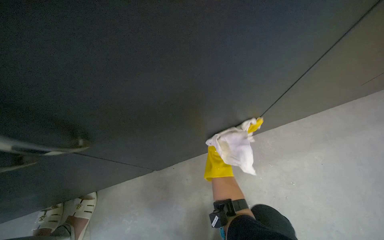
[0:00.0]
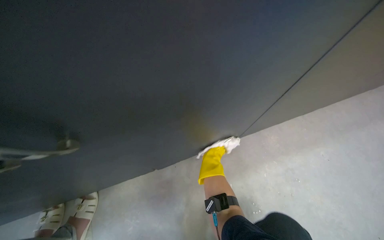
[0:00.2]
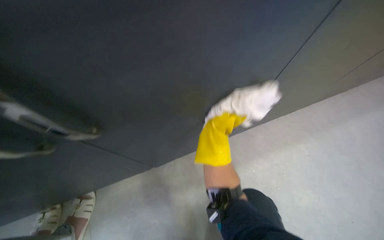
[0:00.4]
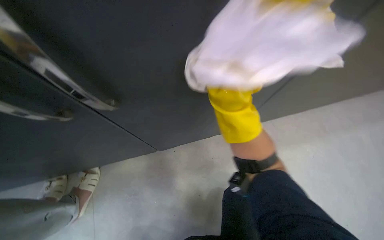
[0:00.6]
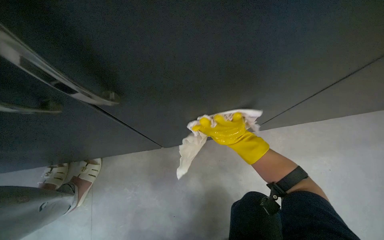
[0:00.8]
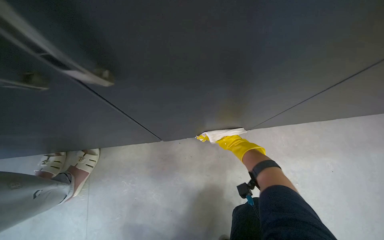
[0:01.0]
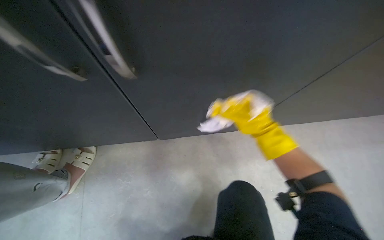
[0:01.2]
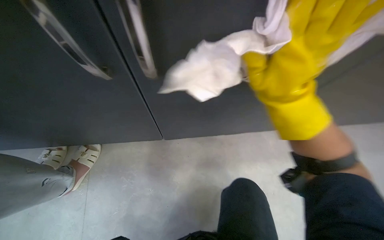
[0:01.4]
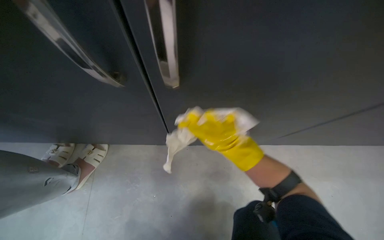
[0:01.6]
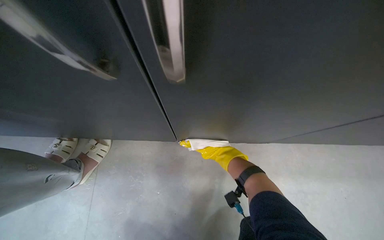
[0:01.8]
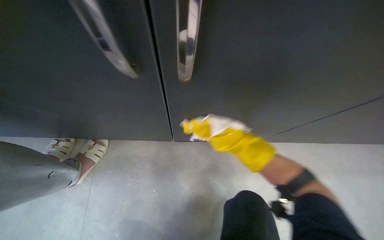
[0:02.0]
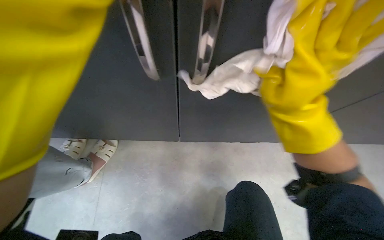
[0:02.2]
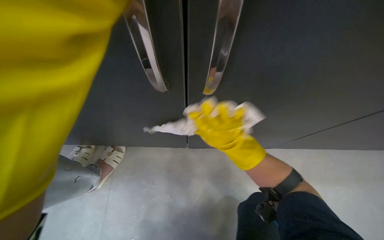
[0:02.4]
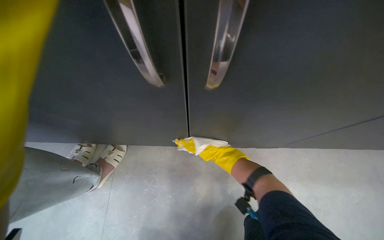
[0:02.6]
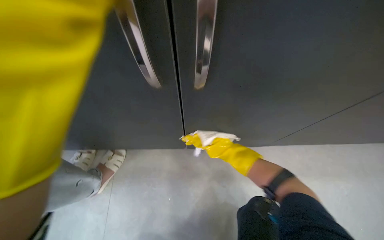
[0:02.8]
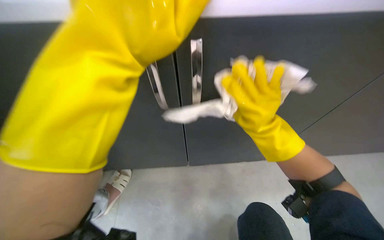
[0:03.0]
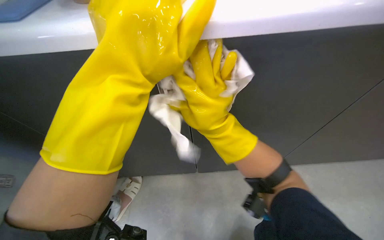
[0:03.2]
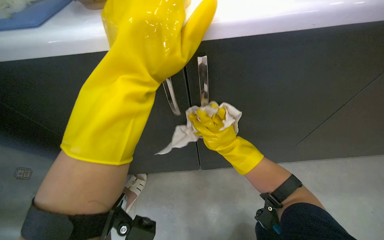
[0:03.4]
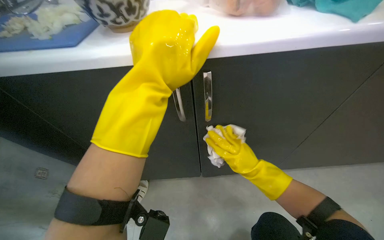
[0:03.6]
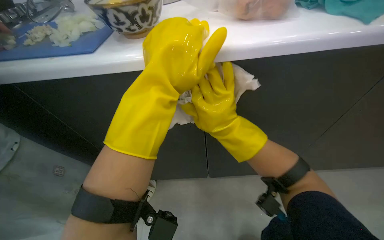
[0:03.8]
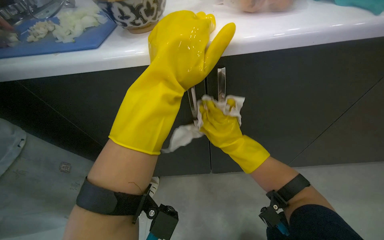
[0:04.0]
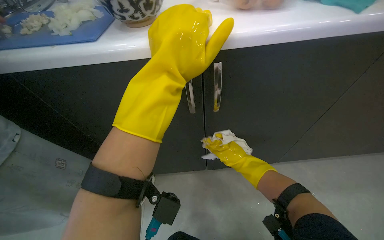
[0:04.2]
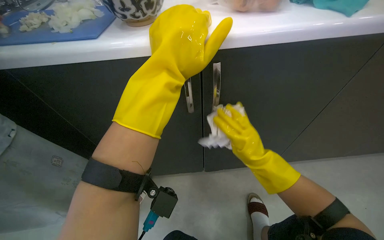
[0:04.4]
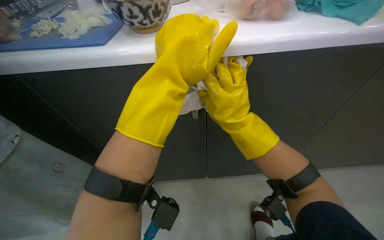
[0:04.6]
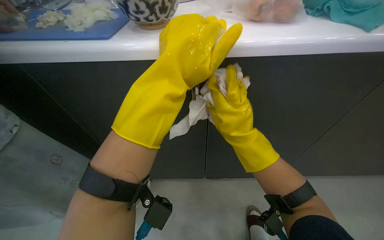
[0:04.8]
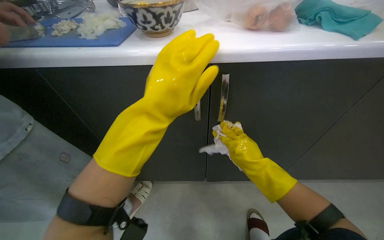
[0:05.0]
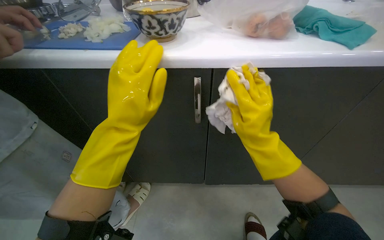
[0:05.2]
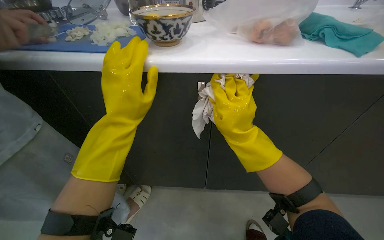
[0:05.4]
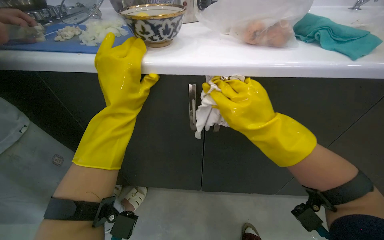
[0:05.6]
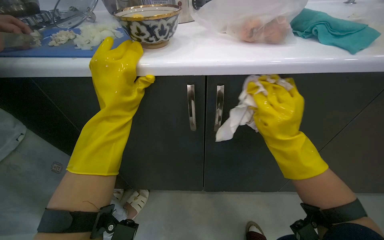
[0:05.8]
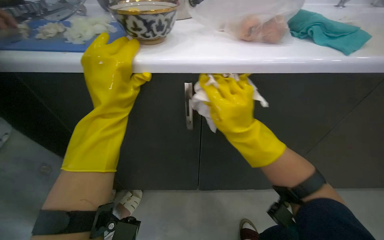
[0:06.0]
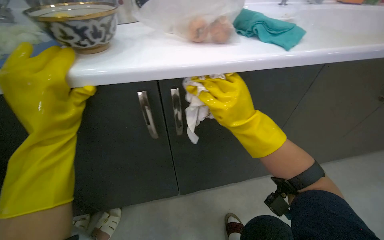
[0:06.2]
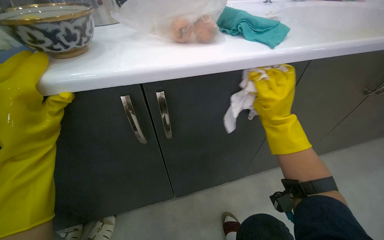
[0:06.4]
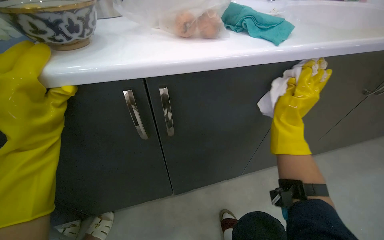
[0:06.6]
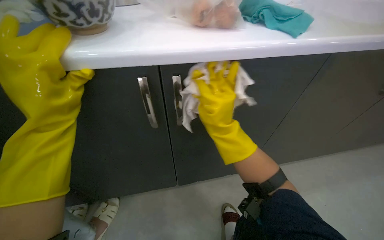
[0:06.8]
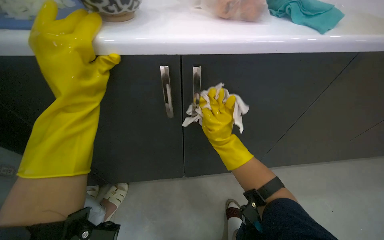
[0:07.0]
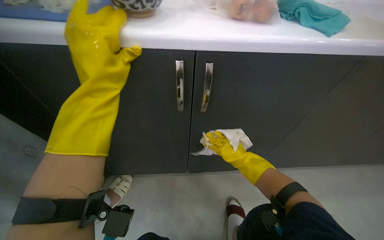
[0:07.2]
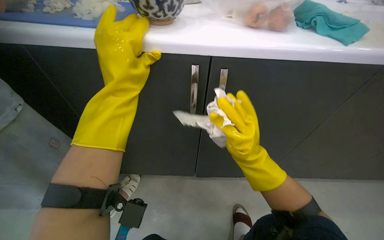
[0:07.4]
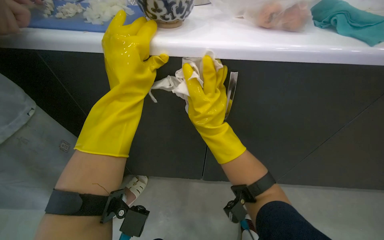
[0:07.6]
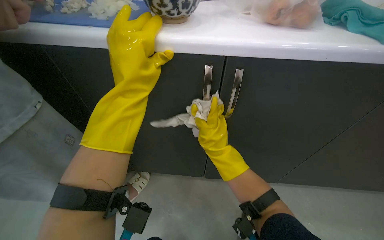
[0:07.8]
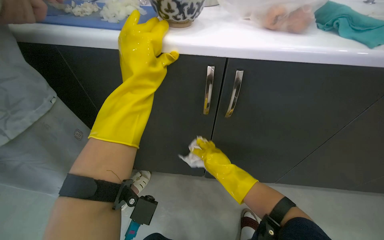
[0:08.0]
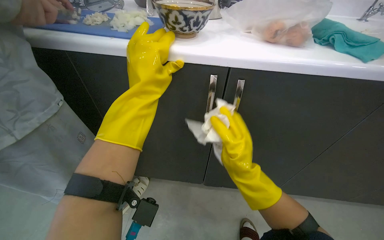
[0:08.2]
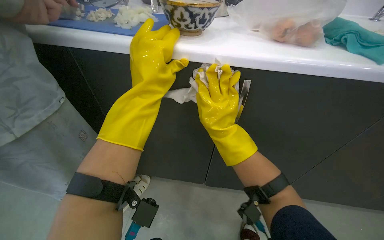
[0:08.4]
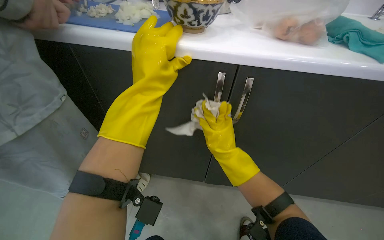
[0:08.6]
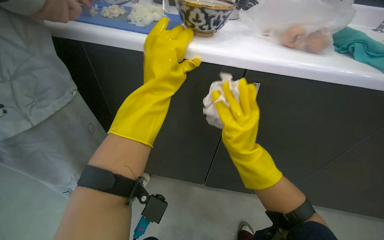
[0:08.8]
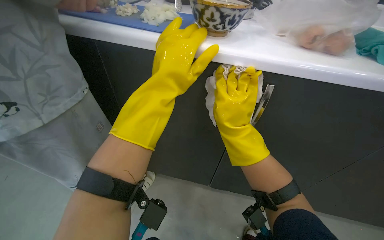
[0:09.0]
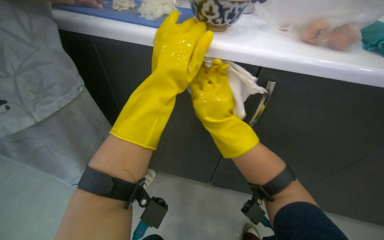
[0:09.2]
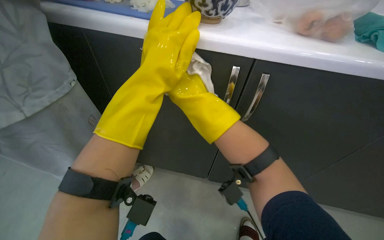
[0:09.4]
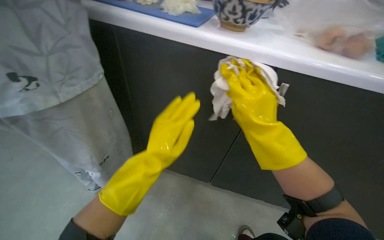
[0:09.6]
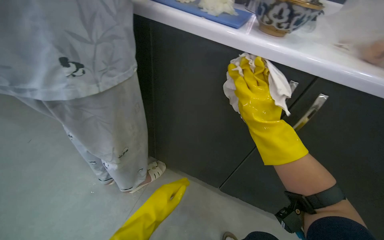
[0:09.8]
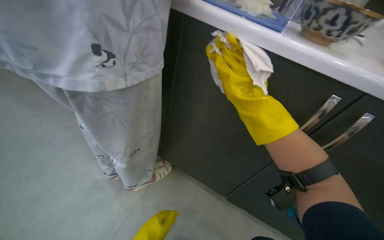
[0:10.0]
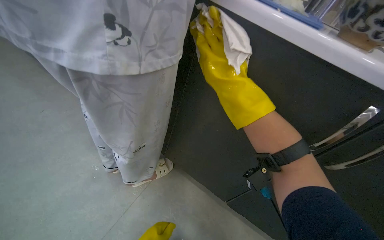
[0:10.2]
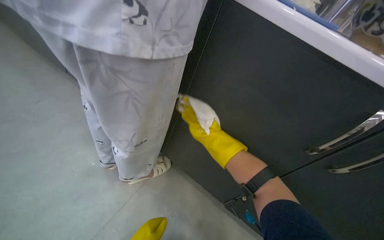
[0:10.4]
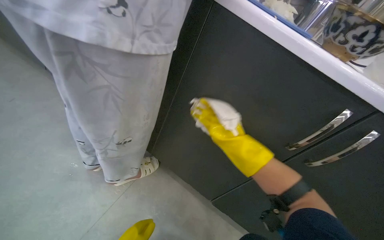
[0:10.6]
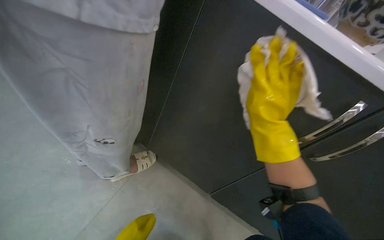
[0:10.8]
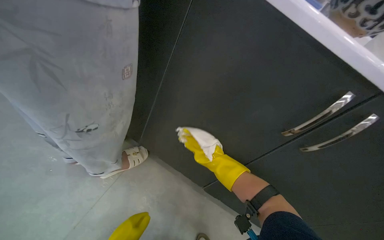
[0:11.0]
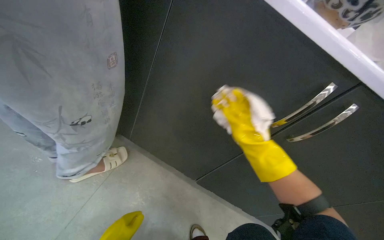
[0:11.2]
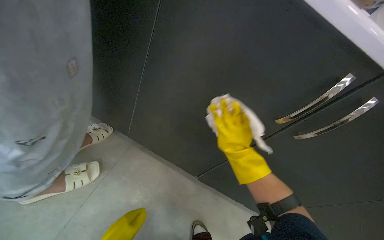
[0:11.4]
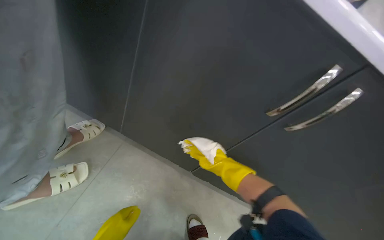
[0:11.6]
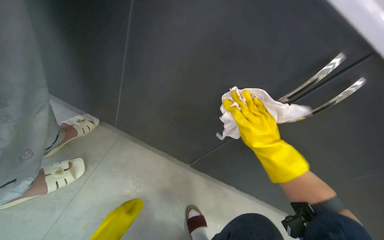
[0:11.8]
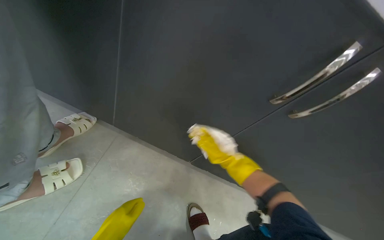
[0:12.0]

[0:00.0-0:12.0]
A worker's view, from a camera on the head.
Job: cleaning kitchen.
The whole recording: Wiping kitchen cabinets exterior. The worker rinses and wrings a cloth, then wipes the exterior of the kitchen cabinets.
0:01.6 to 0:03.0: The view tips upward by about 15 degrees.
0:03.0 to 0:04.4: The right hand moves nearer and farther over some 15 cm, changing direction 3 times.
0:04.4 to 0:06.0: The left hand shifts about 10 cm to the left. The right hand moves up and down the picture over roughly 10 cm, changing direction 2 times.
0:06.0 to 0:07.6: The left hand moves approximately 5 cm to the left and comes back. Meanwhile the right hand travels to the left by approximately 10 cm, and travels farther from the camera and back again, about 20 cm each way.
0:07.6 to 0:09.0: The right hand swings up and down the picture, approximately 15 cm each way, with 3 reversals.
0:09.0 to 0:10.4: The scene rotates clockwise by roughly 25 degrees.

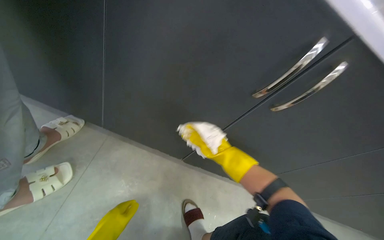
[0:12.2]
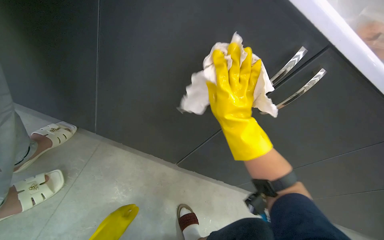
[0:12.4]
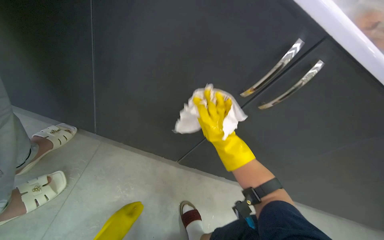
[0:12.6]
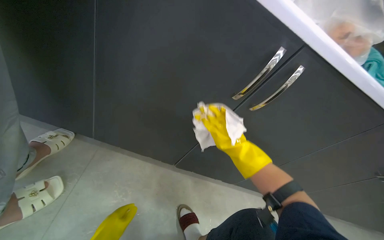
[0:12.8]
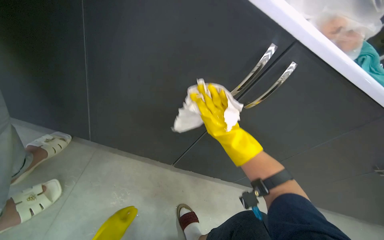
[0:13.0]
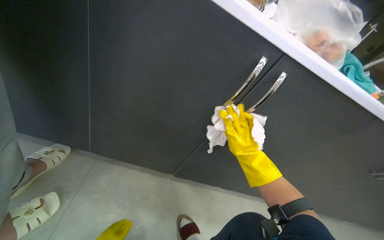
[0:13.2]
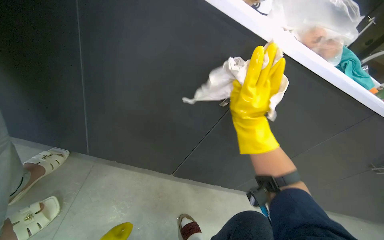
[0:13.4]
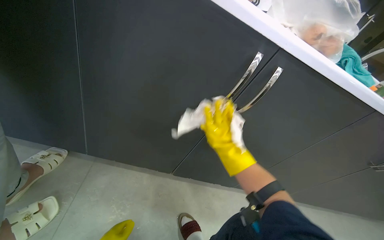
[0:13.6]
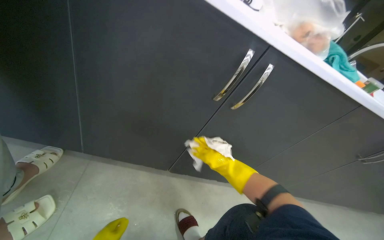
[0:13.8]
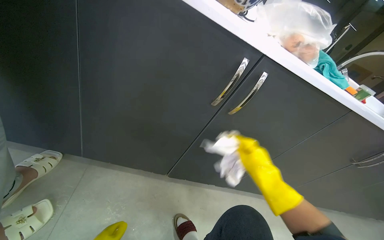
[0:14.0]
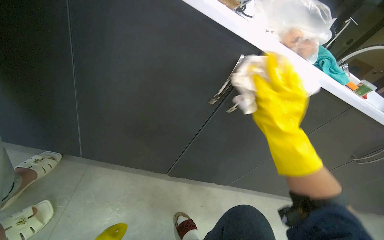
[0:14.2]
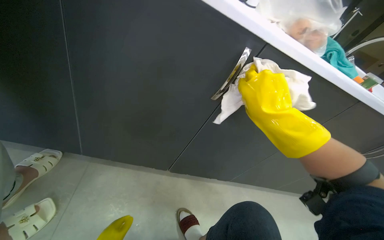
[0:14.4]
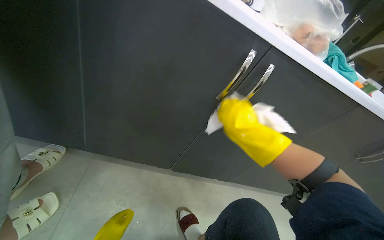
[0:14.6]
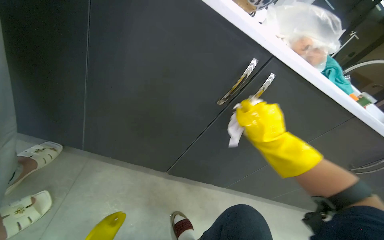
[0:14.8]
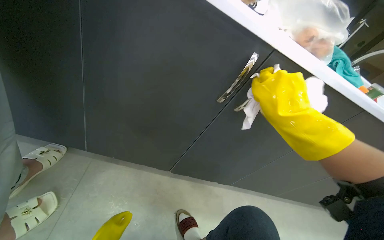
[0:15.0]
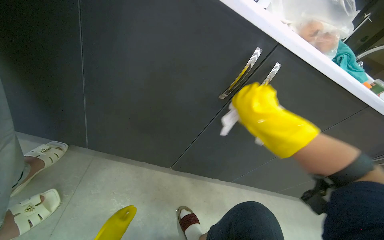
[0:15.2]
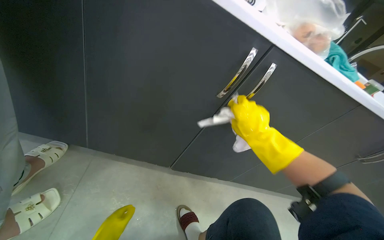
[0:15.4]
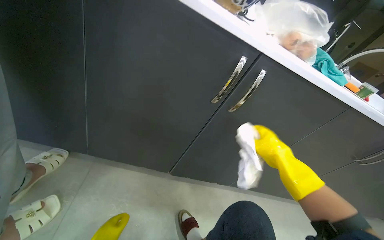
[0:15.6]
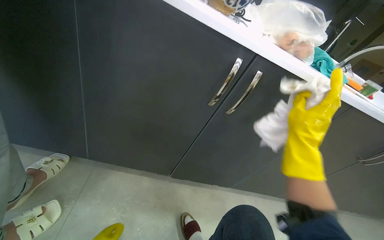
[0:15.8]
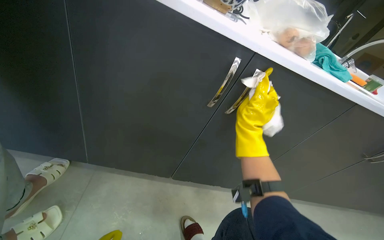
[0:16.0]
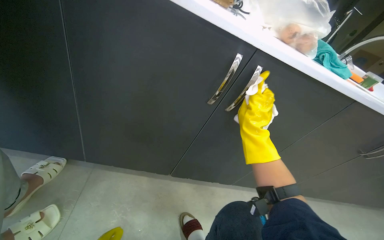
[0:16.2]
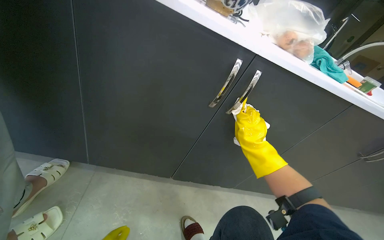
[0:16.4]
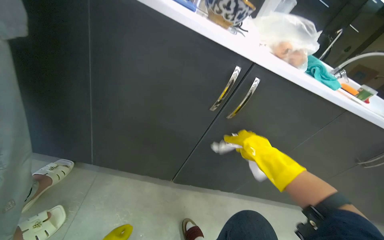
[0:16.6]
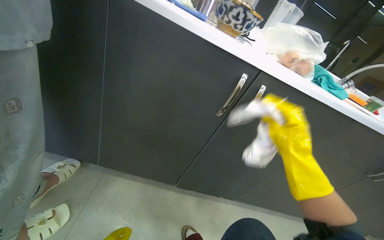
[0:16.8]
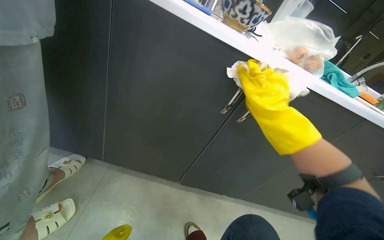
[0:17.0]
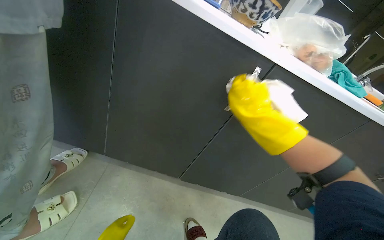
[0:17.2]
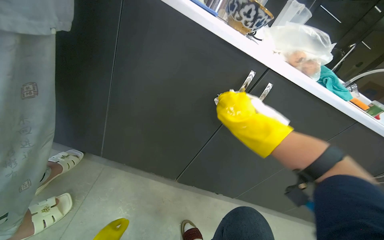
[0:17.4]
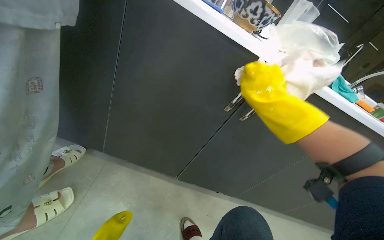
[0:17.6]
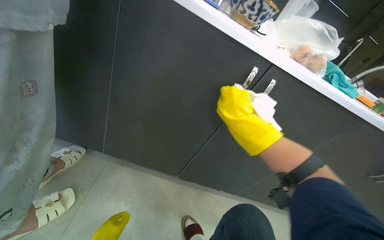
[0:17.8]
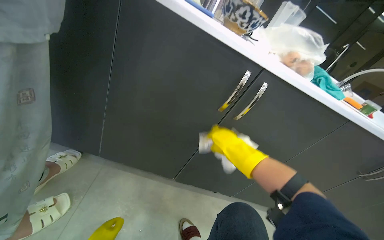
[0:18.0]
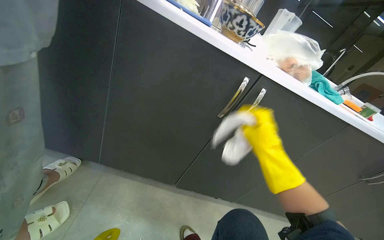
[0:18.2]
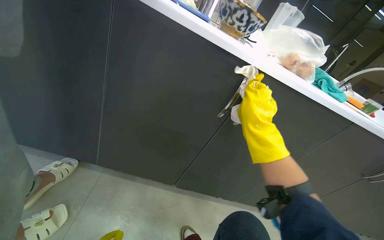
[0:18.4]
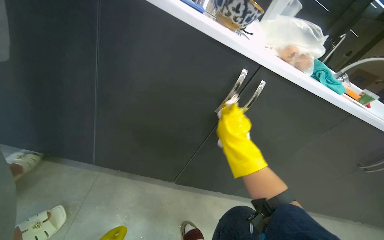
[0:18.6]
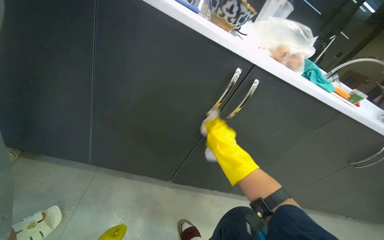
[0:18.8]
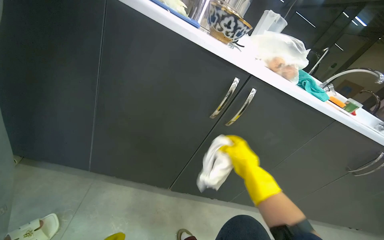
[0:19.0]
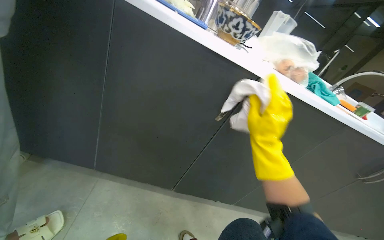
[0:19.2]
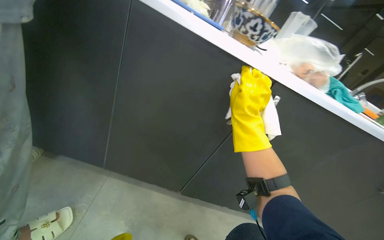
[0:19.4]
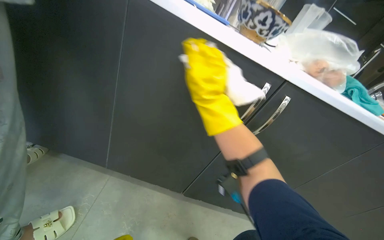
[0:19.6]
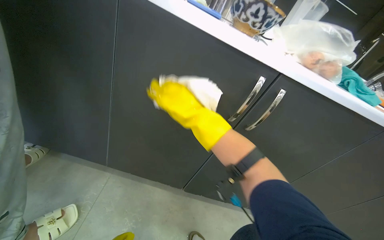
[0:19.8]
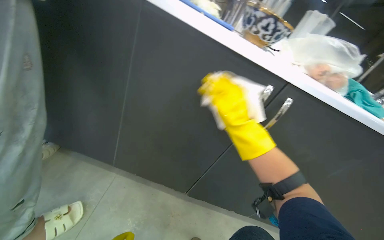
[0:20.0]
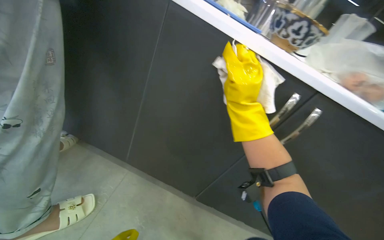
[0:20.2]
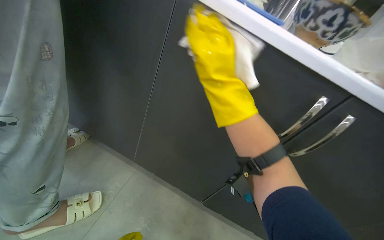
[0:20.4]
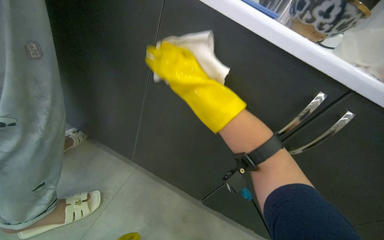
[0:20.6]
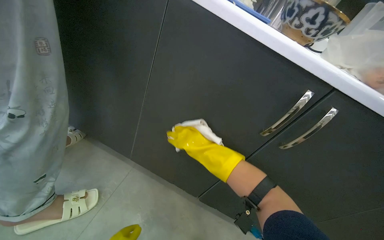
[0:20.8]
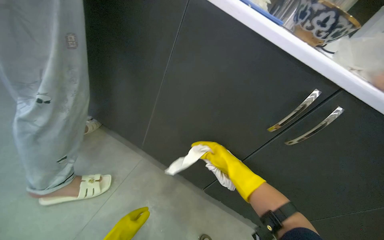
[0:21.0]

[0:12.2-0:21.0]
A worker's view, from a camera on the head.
Job: cleaning kitchen.
The whole recording: Wiping kitchen cabinets exterior. The worker rinses and wrings a cloth, then wipes the exterior of the kitchen cabinets.
0:12.2 to 0:13.6: The right hand swings nearer and farther, approximately 15 cm each way, with 2 reversals.
0:13.6 to 0:15.2: The right hand goes up and down the picture, some 25 cm each way, reversing 3 times.
0:15.2 to 0:16.6: The right hand travels down the picture by some 10 cm, and moves approximately 15 cm to the right and comes back.
0:16.6 to 0:18.0: The right hand goes up and down the picture, some 20 cm each way, reversing 3 times.
0:18.0 to 0:19.6: The right hand goes up and down the picture, about 20 cm each way, reversing 2 times.
0:19.6 to 0:21.0: The wearer looks some 15 degrees further to the left. The right hand heads down the picture and farther from the camera, covering approximately 25 cm.
